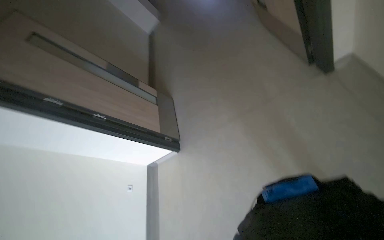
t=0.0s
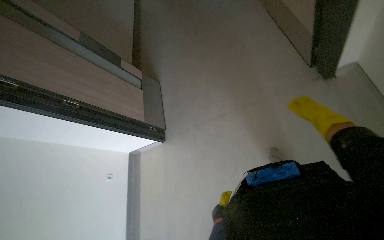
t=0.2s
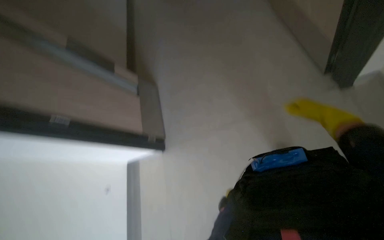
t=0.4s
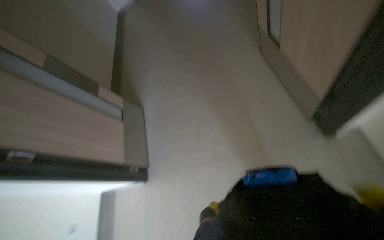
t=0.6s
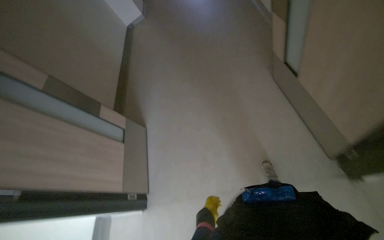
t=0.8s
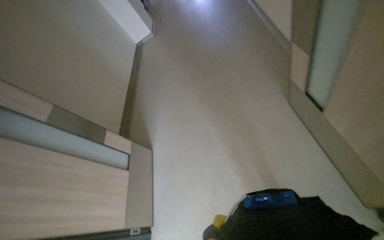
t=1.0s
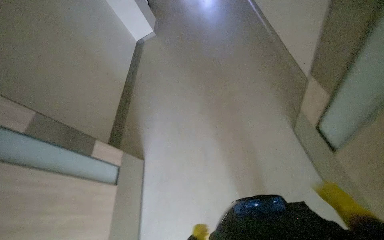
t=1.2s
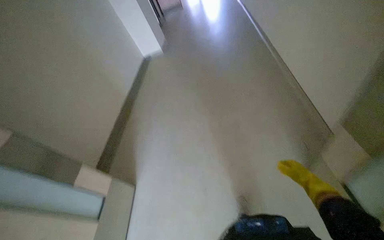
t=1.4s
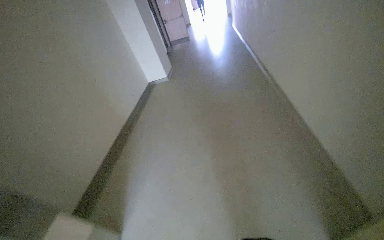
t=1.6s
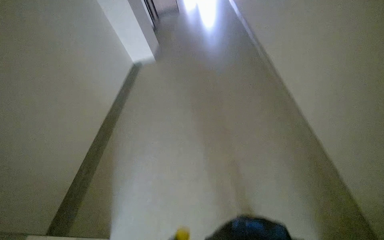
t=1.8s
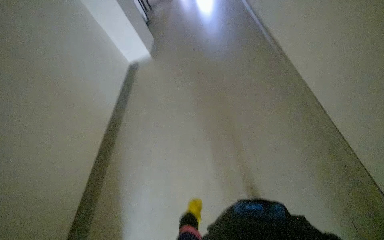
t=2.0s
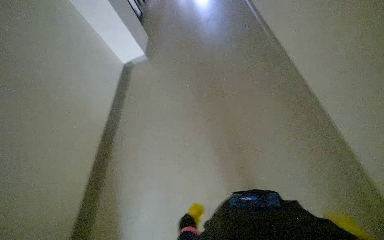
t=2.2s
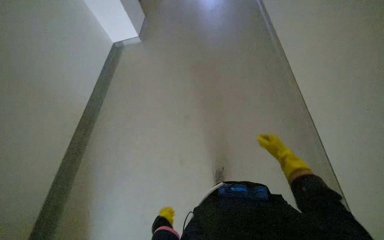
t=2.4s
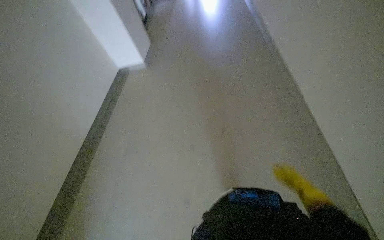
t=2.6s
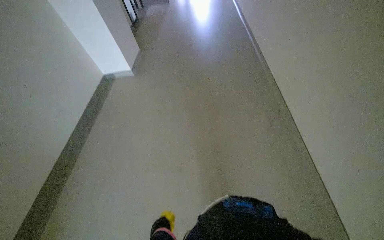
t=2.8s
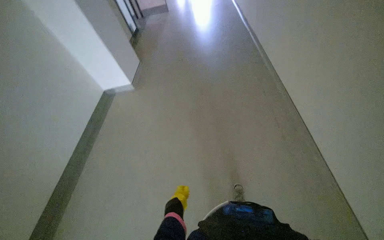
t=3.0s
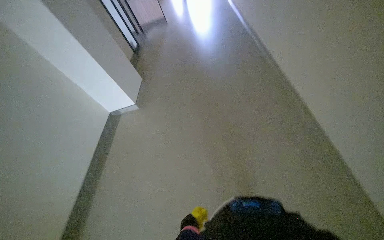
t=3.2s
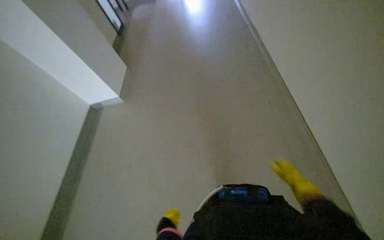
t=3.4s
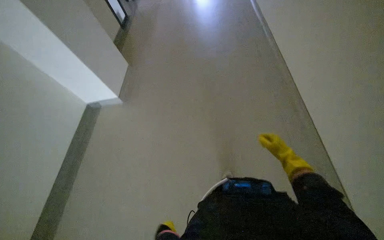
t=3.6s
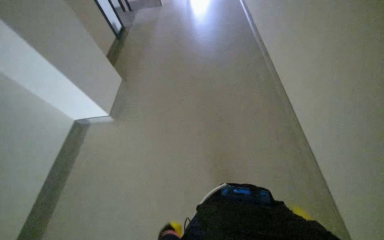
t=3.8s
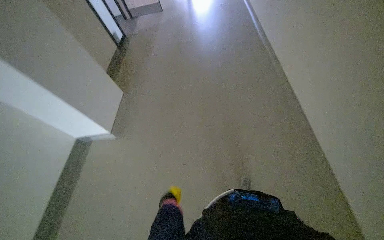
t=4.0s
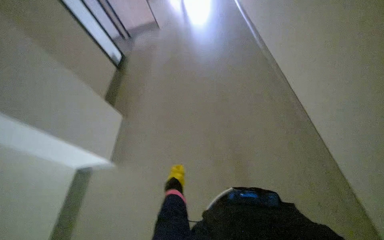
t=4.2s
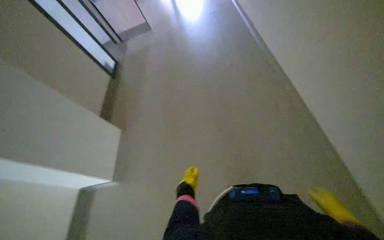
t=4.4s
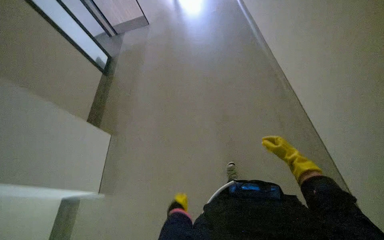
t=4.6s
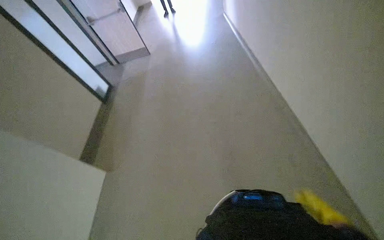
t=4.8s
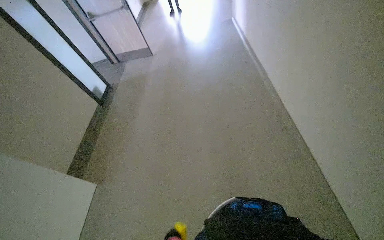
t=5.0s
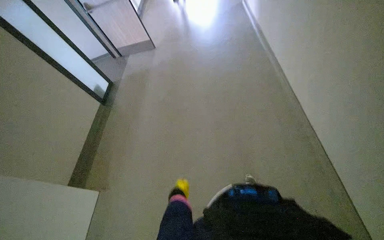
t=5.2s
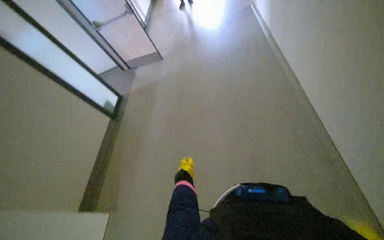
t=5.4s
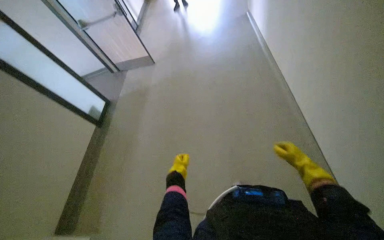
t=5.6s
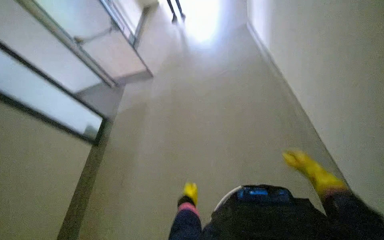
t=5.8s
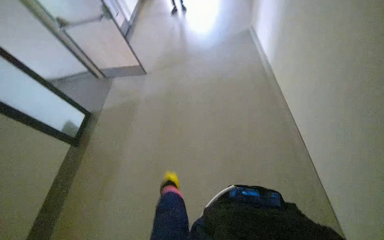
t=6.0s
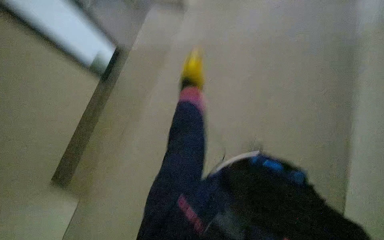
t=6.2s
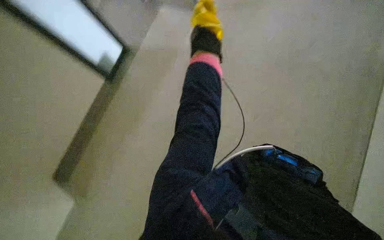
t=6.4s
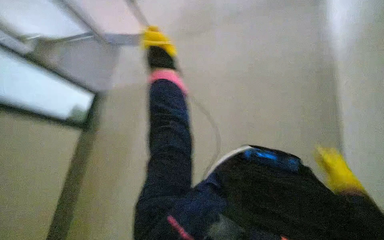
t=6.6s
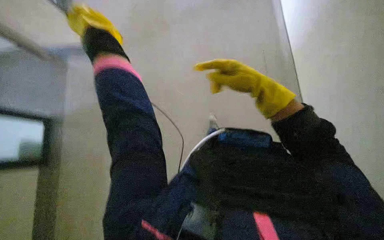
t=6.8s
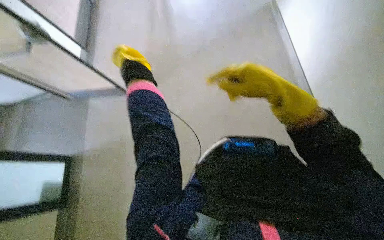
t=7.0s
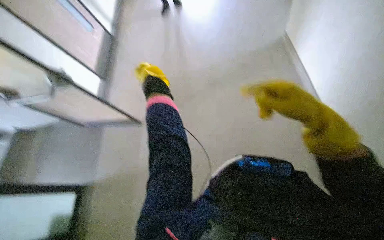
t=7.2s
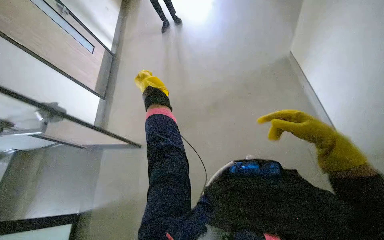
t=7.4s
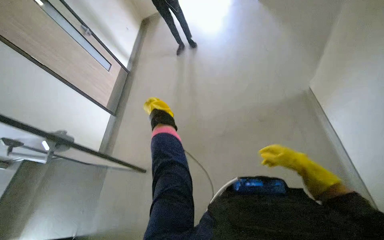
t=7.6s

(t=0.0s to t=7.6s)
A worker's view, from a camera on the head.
Job: mopping floor.
The whole recording: Mopping hallway floor. The worker mops the hallway floor, periodically wringing the mop in the bucket.
t=0.0s - t=1.6s: The wearer moves some 1.5 m.
t=4.6s - t=6.0s: The camera is carried approximately 60 cm.
t=6.0s - t=7.6s: The view tilts some 15 degrees upward.

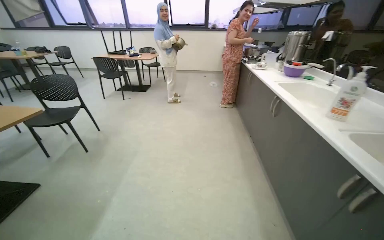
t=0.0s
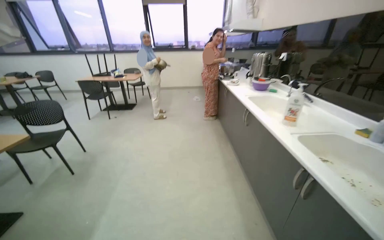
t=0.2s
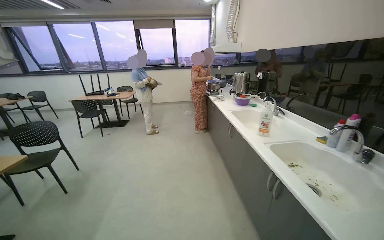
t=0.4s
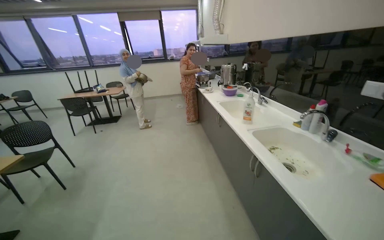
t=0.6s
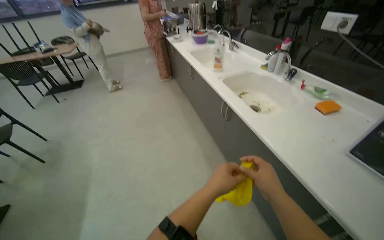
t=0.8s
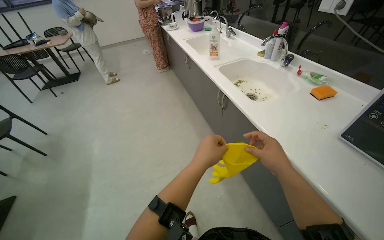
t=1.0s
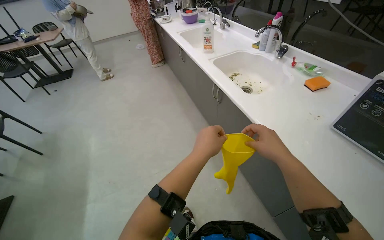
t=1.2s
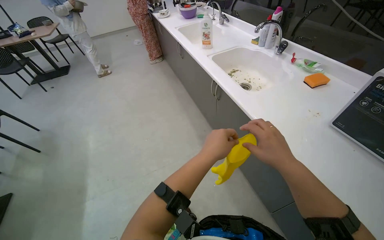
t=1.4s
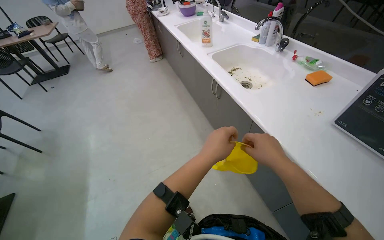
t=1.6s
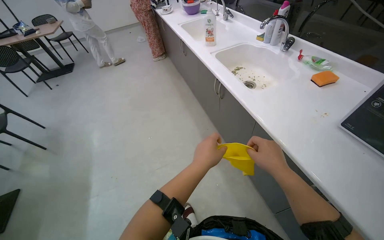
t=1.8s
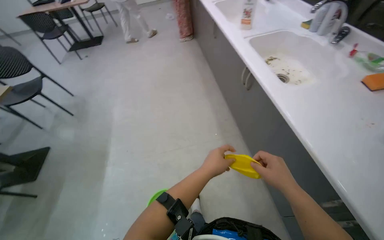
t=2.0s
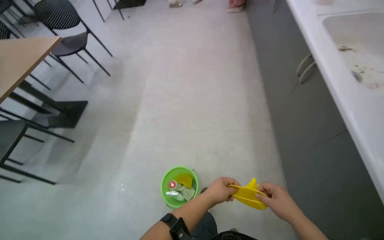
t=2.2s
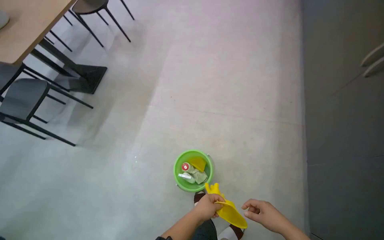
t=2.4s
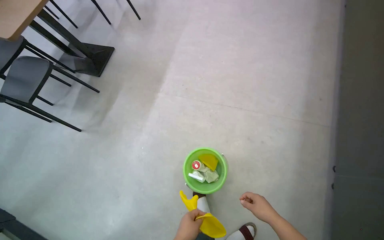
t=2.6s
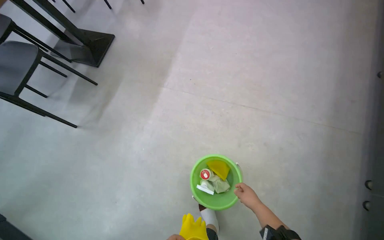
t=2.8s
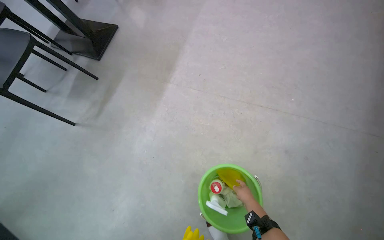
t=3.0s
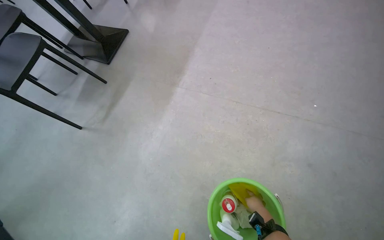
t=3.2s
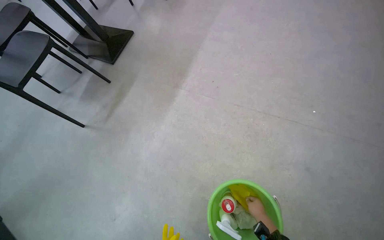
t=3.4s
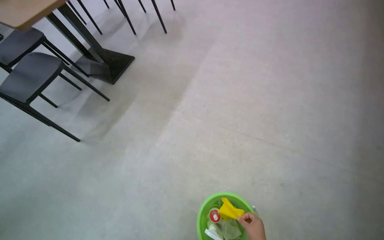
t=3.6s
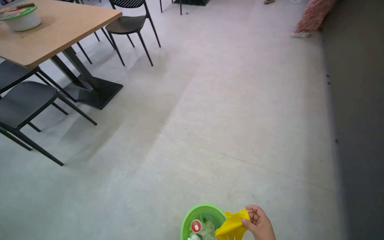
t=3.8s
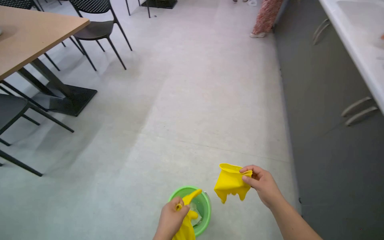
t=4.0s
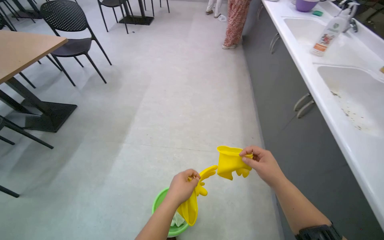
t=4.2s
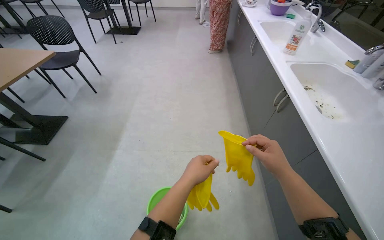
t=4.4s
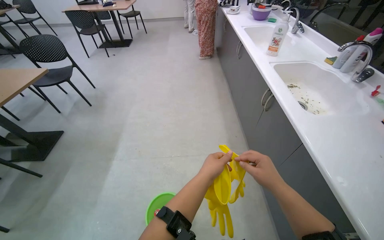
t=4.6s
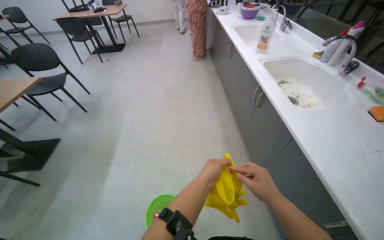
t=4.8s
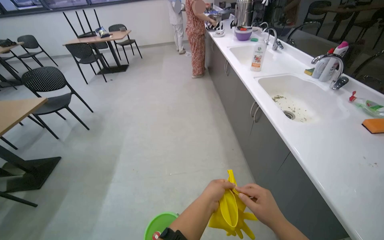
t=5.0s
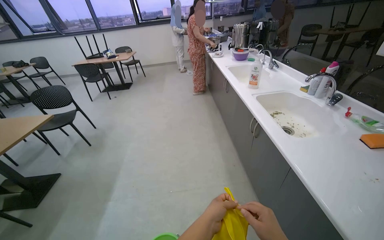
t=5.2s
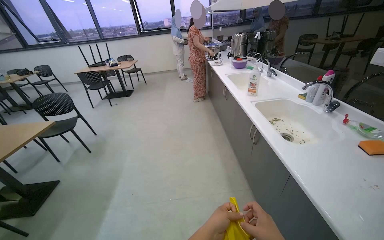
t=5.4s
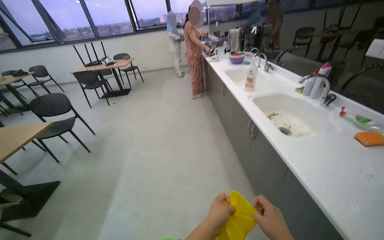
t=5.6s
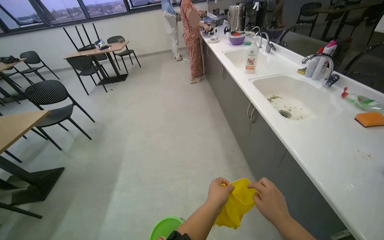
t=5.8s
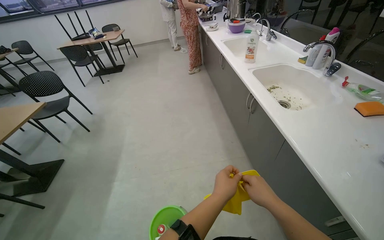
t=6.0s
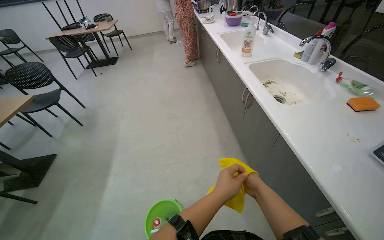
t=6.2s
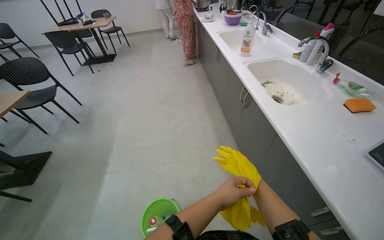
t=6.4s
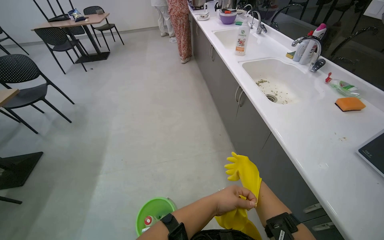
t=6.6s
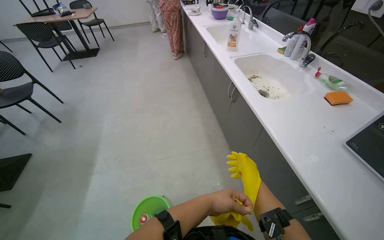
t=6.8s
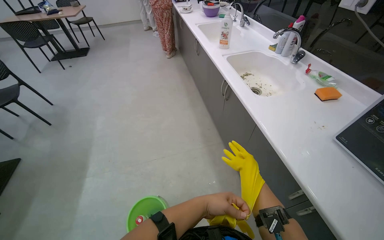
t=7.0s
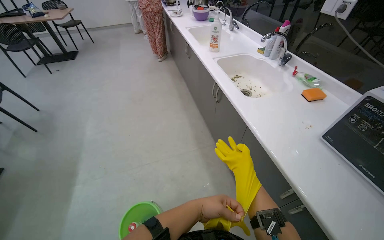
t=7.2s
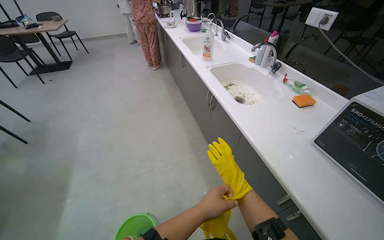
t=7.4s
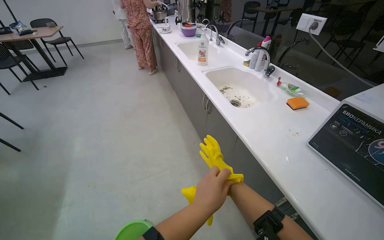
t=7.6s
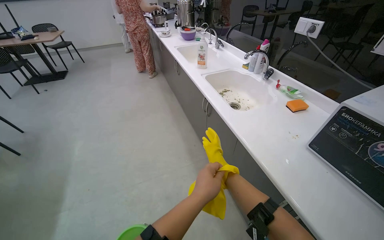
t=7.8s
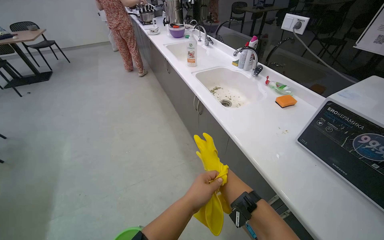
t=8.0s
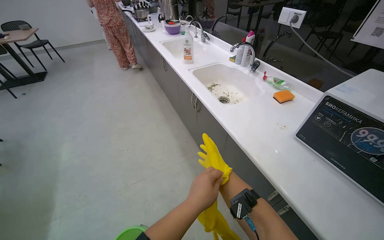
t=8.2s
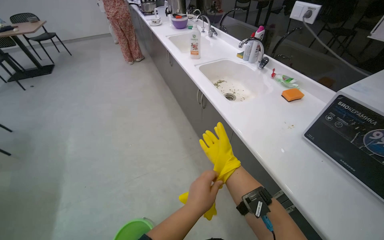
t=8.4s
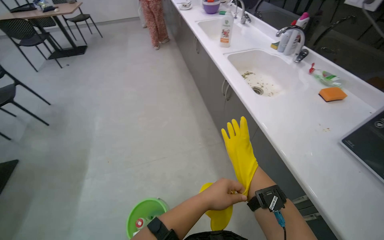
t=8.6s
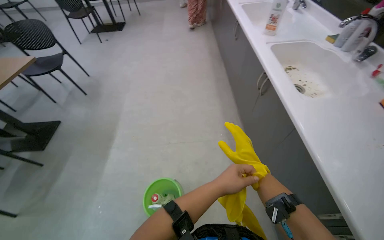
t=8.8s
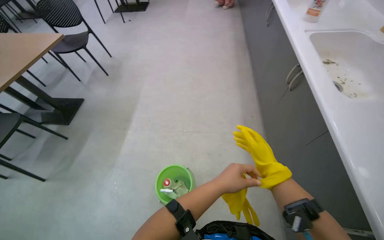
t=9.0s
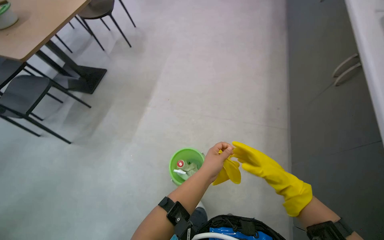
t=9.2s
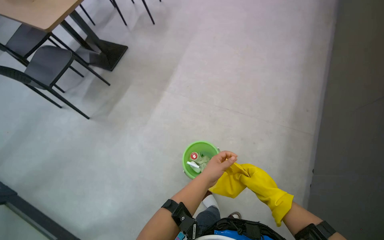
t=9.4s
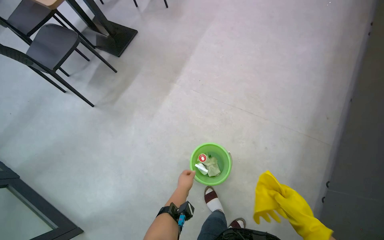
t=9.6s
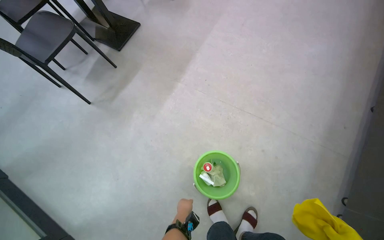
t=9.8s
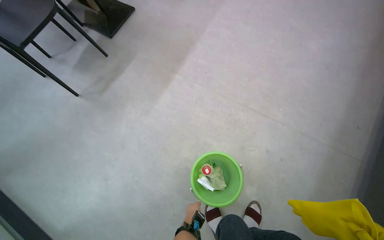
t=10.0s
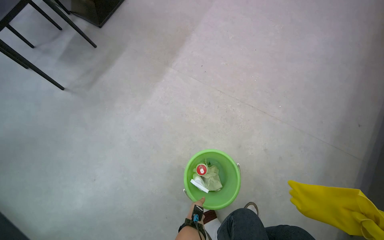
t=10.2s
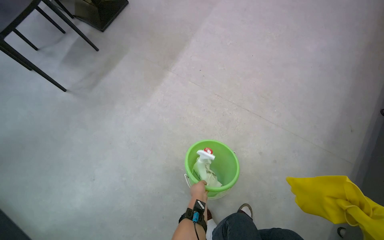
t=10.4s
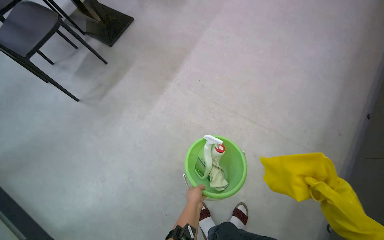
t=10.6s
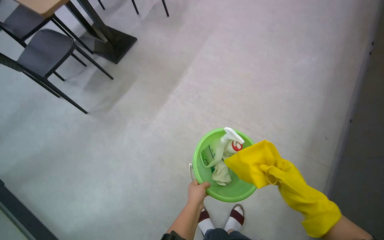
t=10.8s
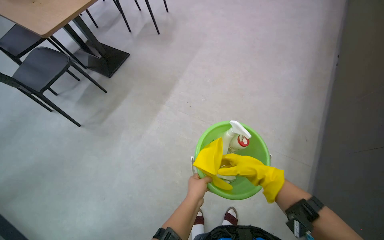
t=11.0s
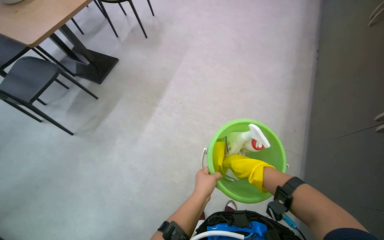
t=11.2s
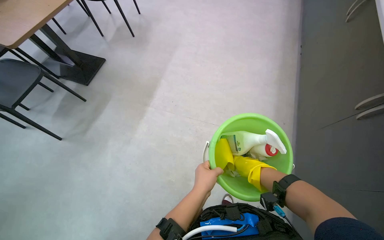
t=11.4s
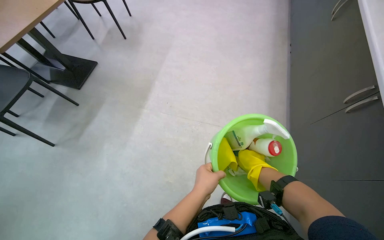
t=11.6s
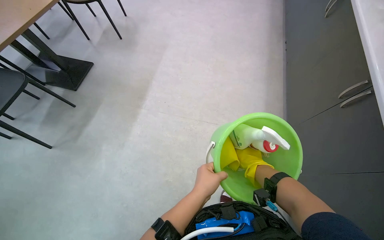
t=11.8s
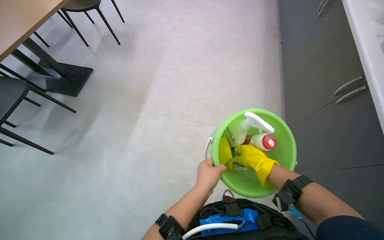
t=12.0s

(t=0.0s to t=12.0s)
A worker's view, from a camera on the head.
Job: cleaning kitchen.
The whole recording: Cleaning kitchen counter and sink. The worker cleans the kitchen counter and sinks, removing food scraps and scrubbing the surfaces.
t=0.0s - t=1.6s: The head travels roughly 50 cm. The head turns to the right by roughly 25 degrees. The view tilts some 15 degrees downward.
t=1.6s - t=3.0s: The wearer moves roughly 70 cm. The head rotates about 45 degrees to the left. The view tips downward by roughly 30 degrees.
t=3.0s - t=4.4s: The camera travels some 60 cm. The wearer's head swings about 25 degrees to the right. The wearer looks about 20 degrees further upward.
t=4.4s - t=6.0s: The left hand goes about 15 cm to the right.
t=7.6s - t=9.0s: The wearer's head swings approximately 25 degrees to the left. The camera pitches downward, by some 15 degrees.
t=9.0s - t=10.4s: The camera is carried approximately 50 cm. The view tilts about 20 degrees downward.
t=10.4s - t=12.0s: The left hand travels nearer to the camera and up the picture by some 50 cm.
